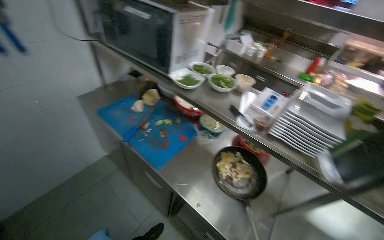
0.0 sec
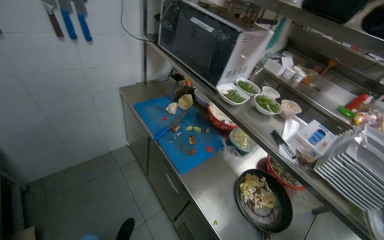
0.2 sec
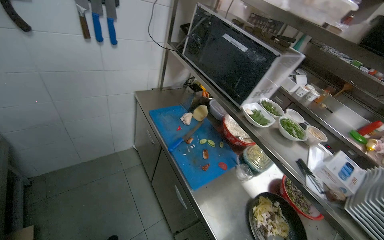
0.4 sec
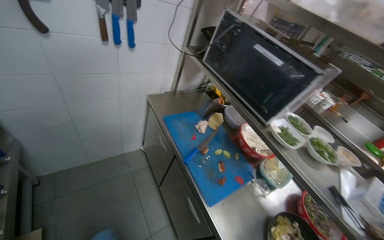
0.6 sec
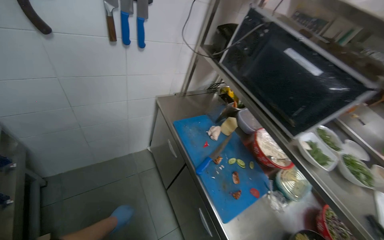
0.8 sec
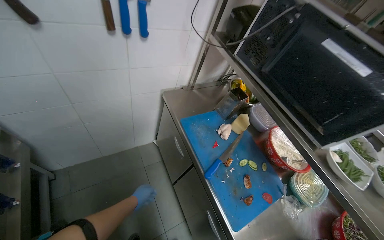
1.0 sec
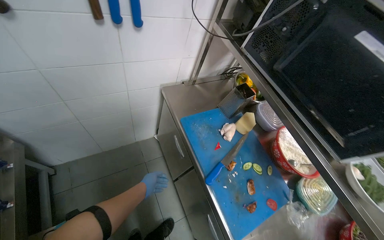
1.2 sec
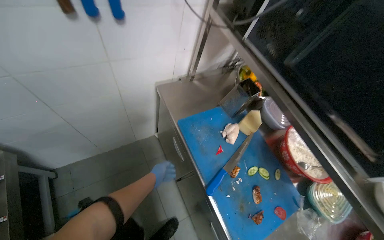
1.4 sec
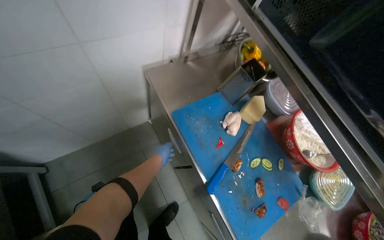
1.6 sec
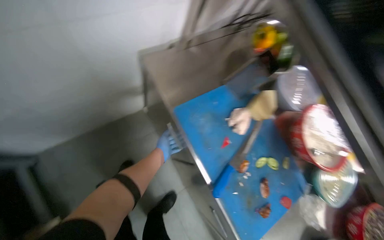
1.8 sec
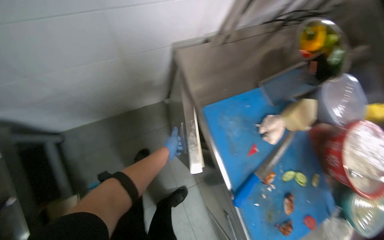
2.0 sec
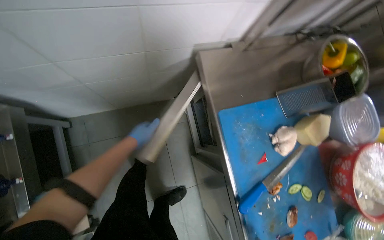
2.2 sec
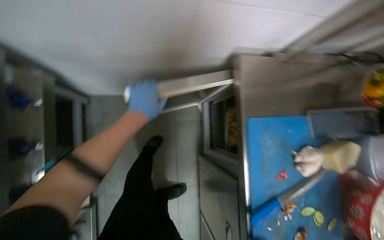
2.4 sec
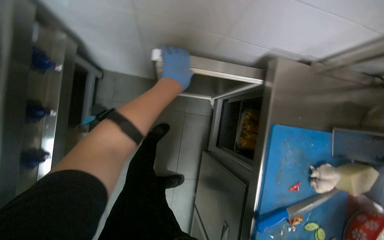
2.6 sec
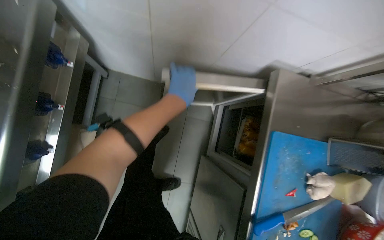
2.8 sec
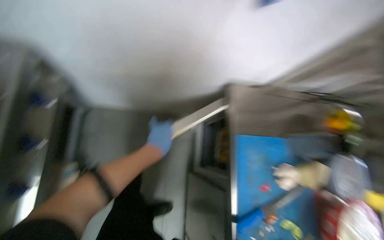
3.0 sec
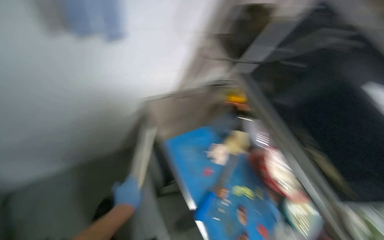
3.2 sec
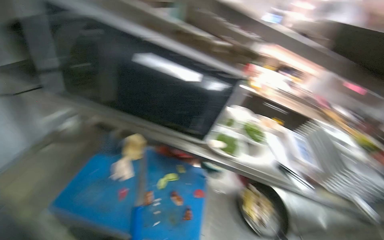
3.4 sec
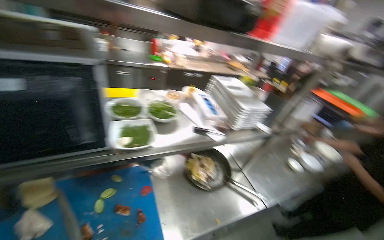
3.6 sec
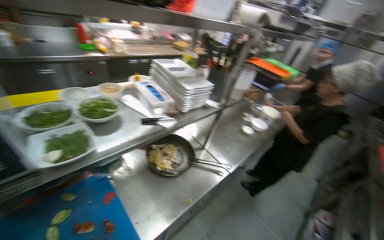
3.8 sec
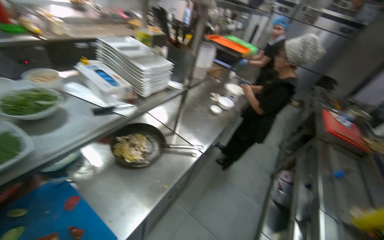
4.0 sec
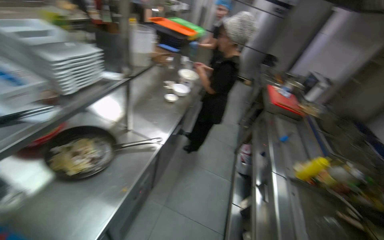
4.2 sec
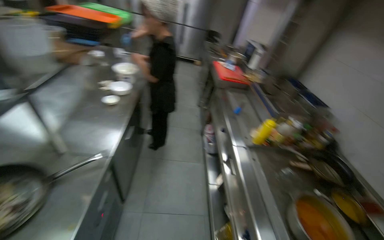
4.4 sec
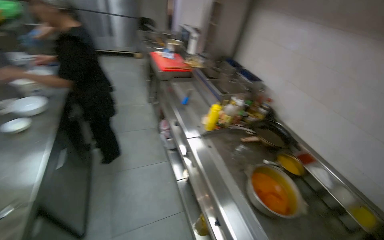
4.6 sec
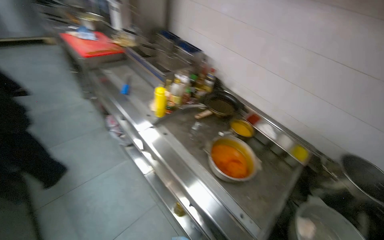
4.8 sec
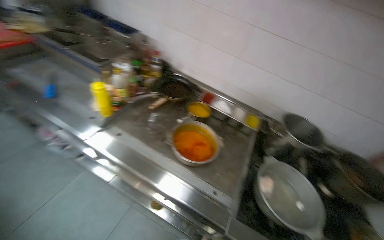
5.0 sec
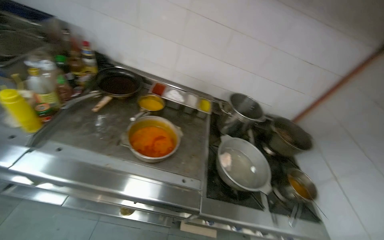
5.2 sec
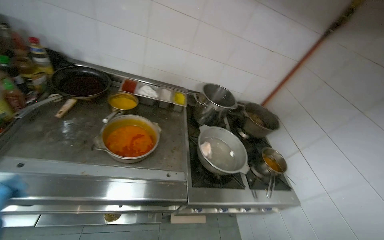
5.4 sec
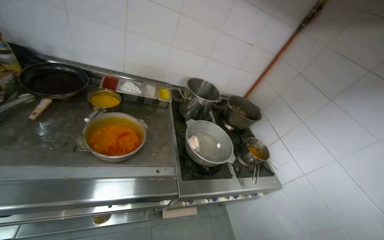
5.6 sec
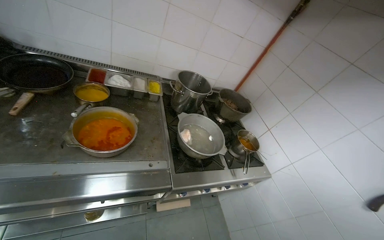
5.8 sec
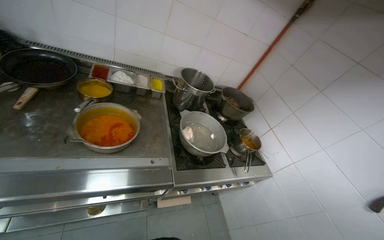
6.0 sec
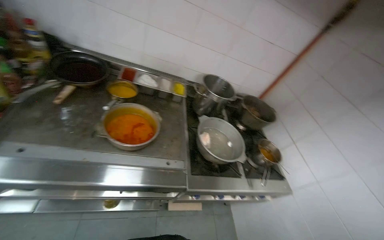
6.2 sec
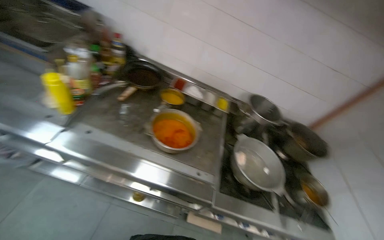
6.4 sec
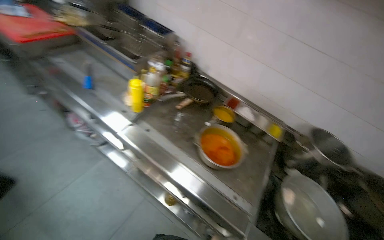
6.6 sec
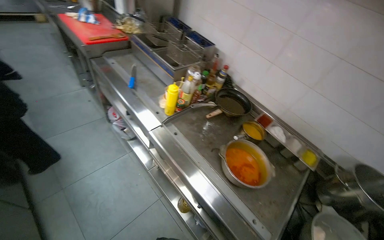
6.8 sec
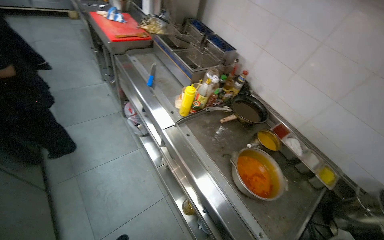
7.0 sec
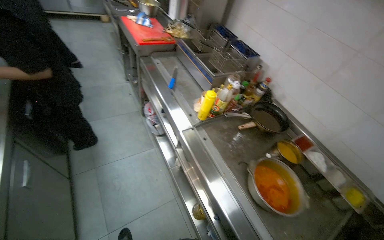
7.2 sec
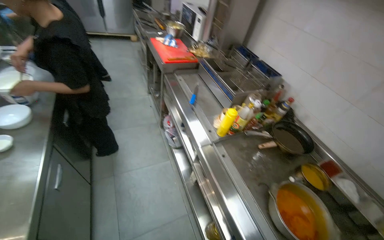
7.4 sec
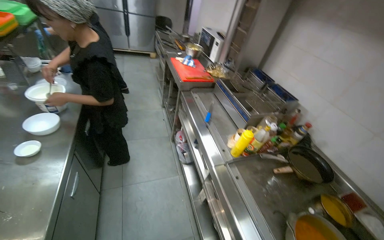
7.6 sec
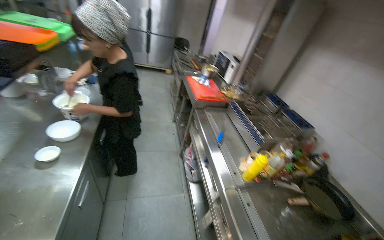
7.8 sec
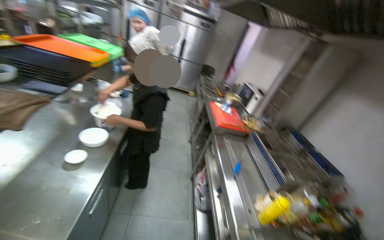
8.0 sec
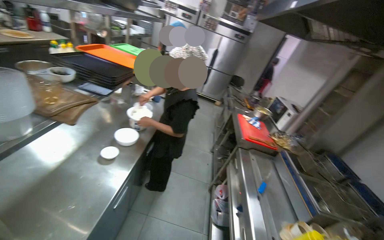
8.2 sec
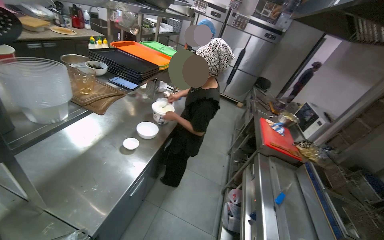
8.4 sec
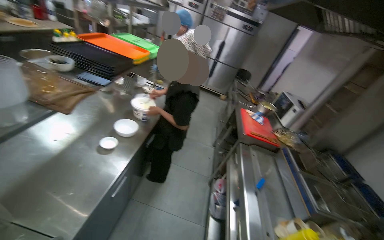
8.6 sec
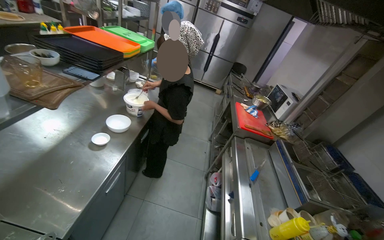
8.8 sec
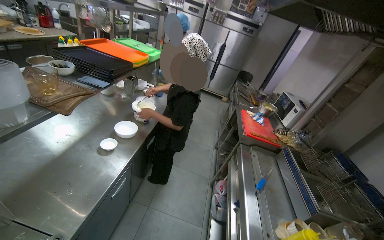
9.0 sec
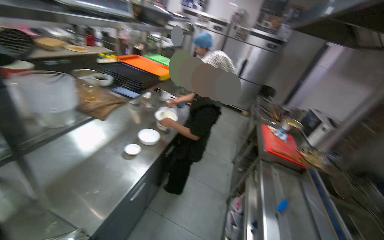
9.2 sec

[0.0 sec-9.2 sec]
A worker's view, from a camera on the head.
Job: preparing food.
The whole recording: Organizing kitchen items. The worker organizes the kitchen items.
0.0 sec to 1.6 sec: The wearer moves approximately 70 cm. The head turns to the left by some 20 degrees. The view tilts approximately 20 degrees downward.
1.6 sec to 3.0 sec: The scene turns about 30 degrees clockwise in the picture. The left hand travels nearer to the camera by about 15 cm, and moves about 20 cm up the picture and comes back.
3.0 sec to 4.6 sec: The wearer moves roughly 70 cm. The head turns to the right by approximately 200 degrees. The wearer looks approximately 25 degrees further downward.
4.6 sec to 6.2 sec: The head turns to the right by roughly 70 degrees. The camera pitches downward, by some 25 degrees.
6.2 sec to 7.6 sec: The wearer's head swings roughly 75 degrees to the left. The view tilts about 25 degrees upward.
7.6 sec to 9.2 sec: The head turns to the left by roughly 35 degrees. The view tips upward by some 20 degrees.

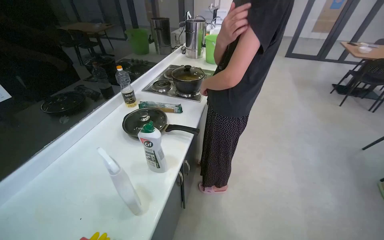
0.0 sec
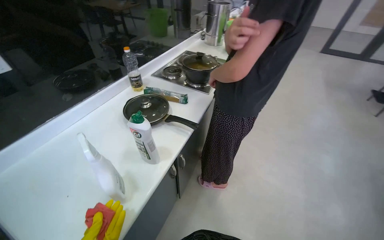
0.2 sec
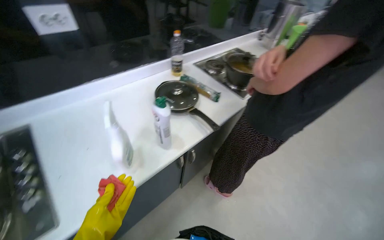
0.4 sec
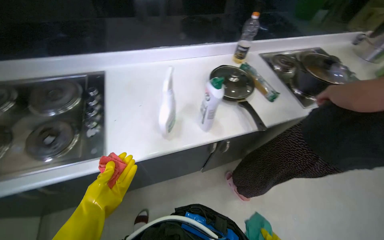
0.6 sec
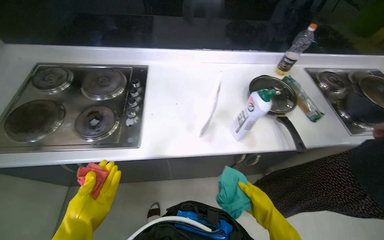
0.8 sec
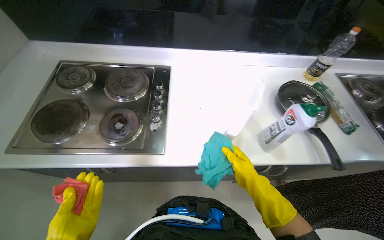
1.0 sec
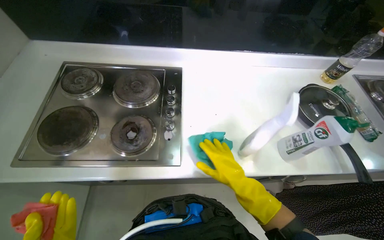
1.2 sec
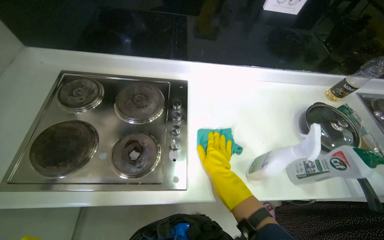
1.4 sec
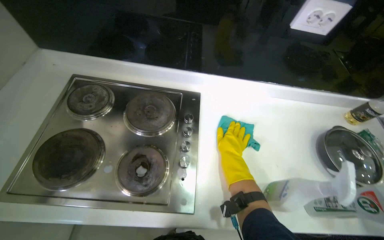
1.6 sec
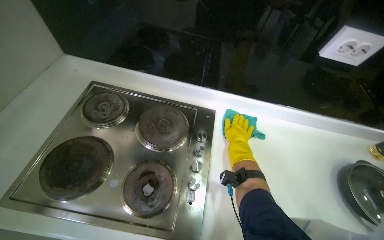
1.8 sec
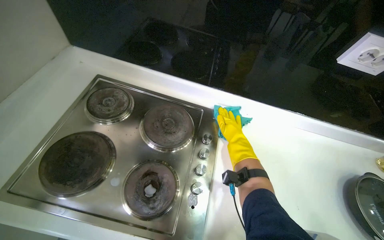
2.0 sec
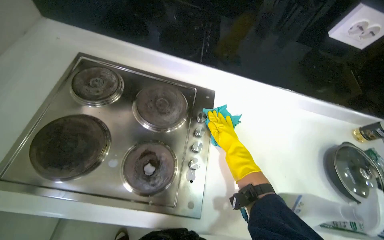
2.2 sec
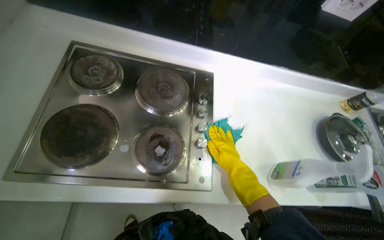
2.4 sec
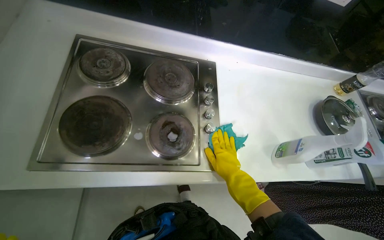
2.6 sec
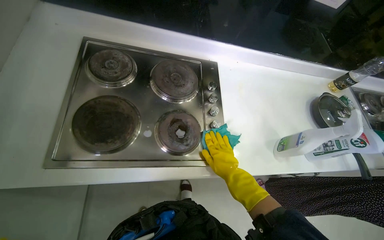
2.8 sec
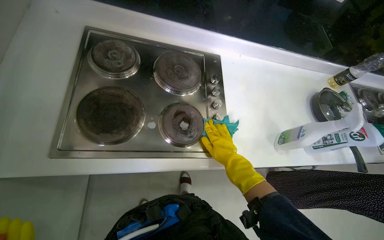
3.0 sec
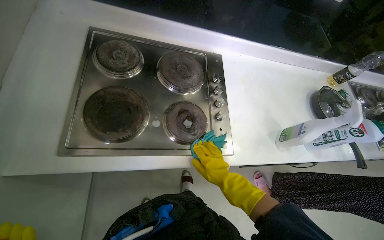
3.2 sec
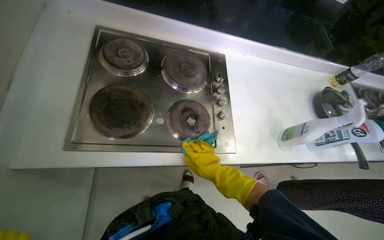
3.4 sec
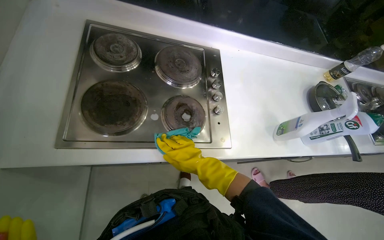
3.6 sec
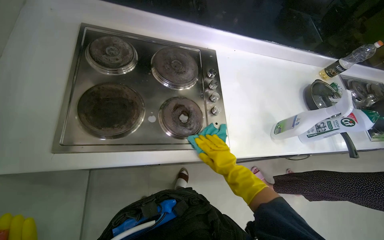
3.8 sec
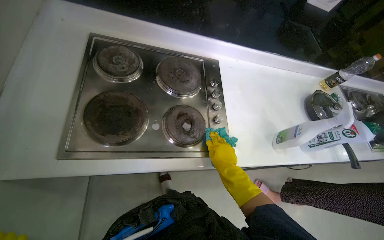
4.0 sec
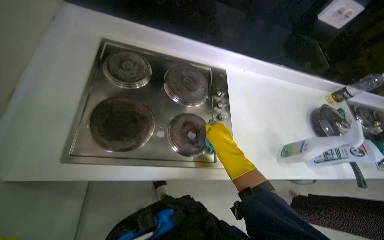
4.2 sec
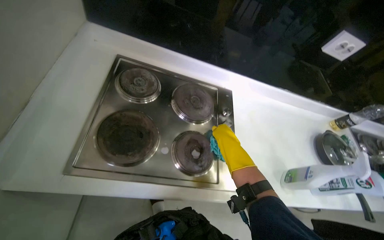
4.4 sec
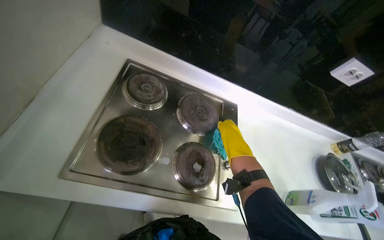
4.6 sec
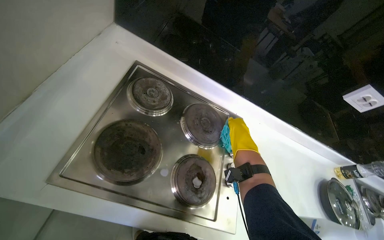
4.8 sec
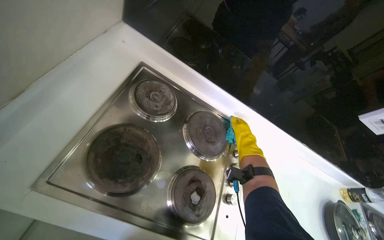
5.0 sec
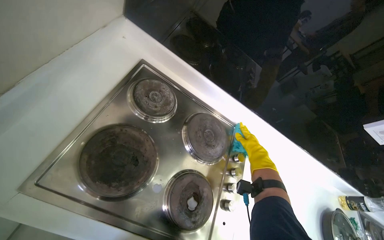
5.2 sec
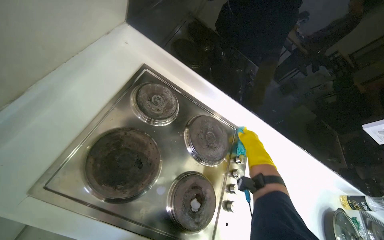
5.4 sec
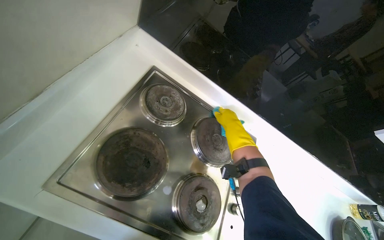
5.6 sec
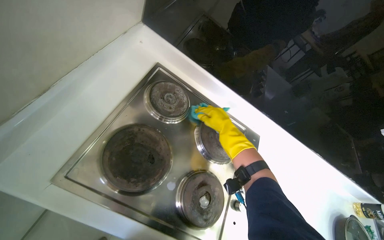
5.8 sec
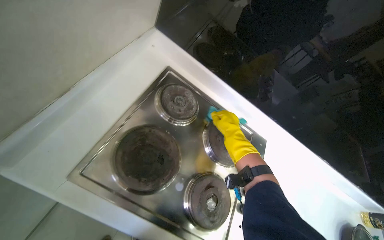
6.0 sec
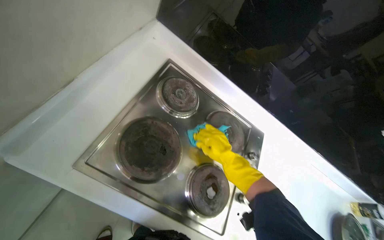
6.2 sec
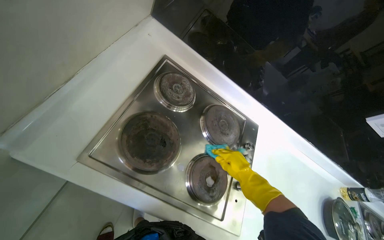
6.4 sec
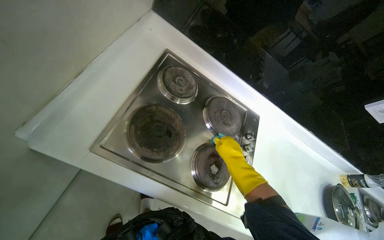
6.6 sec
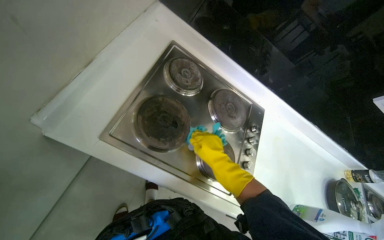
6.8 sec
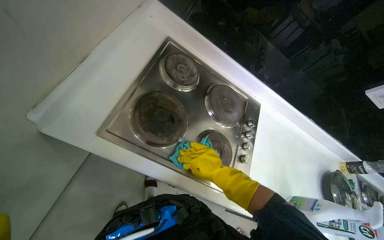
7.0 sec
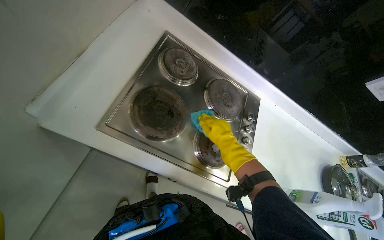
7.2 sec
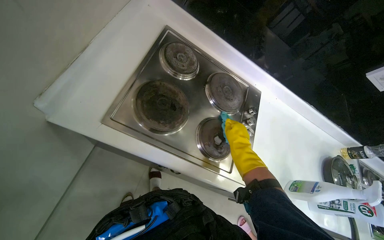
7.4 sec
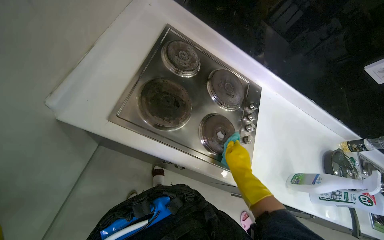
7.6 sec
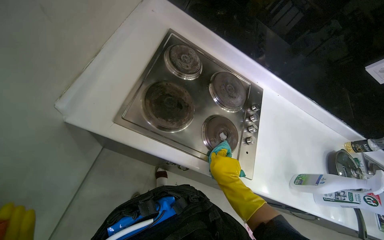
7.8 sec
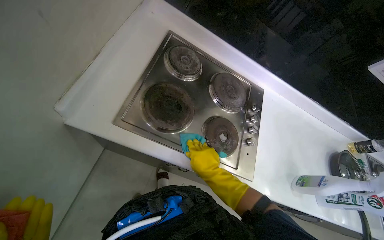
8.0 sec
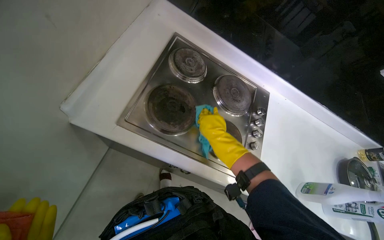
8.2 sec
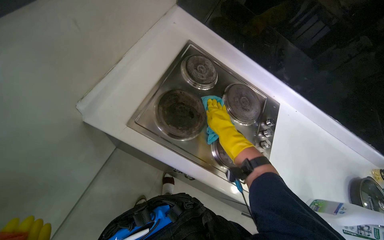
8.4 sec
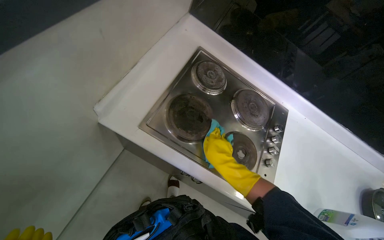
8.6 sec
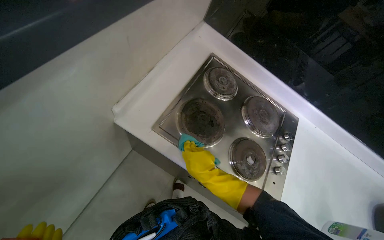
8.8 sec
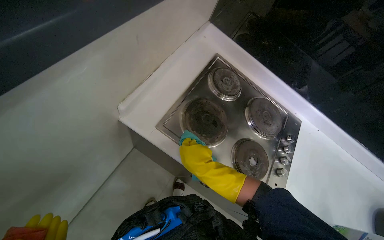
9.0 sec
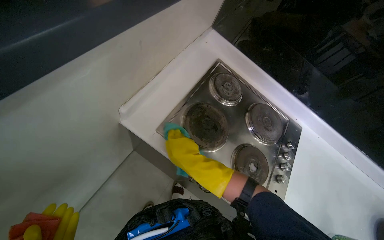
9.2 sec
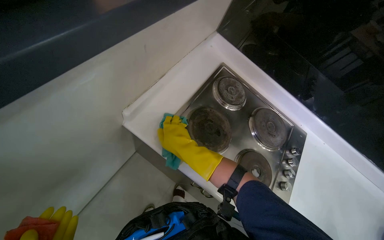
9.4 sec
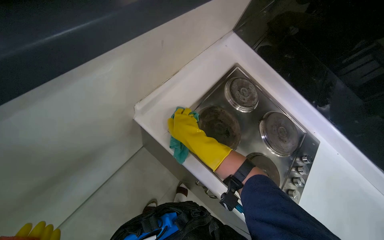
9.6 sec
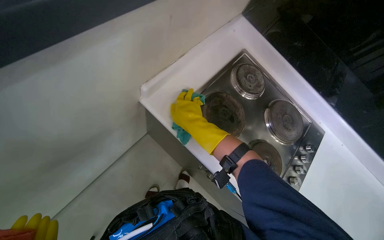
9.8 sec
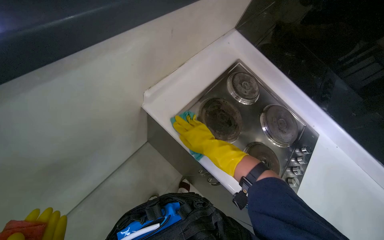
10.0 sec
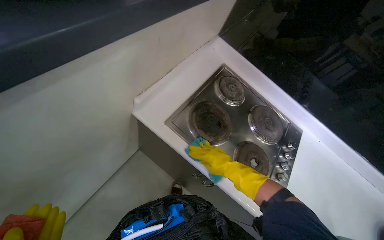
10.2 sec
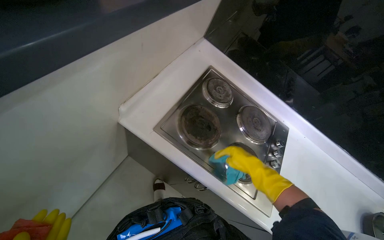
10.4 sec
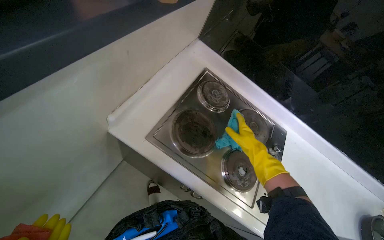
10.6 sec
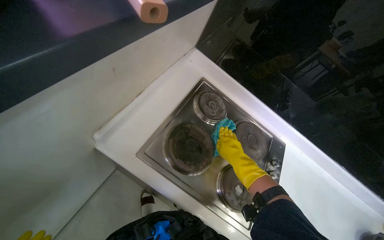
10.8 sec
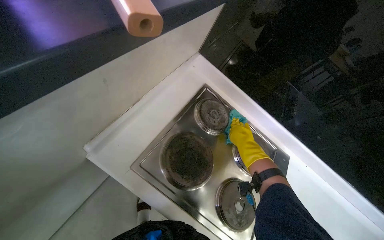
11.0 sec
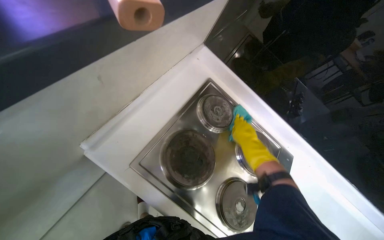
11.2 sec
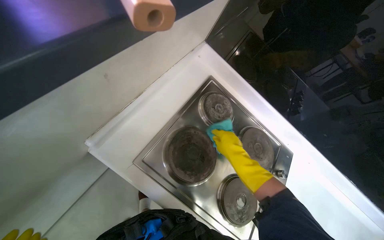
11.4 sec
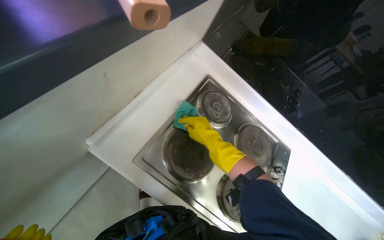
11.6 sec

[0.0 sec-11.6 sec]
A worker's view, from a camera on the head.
Job: cleaning kitchen.
The whole recording: Wiping kitchen stovetop. The worker wipes the kitchen stovetop with a blue cloth and a red sponge.
0.0 sec to 1.4 sec: The wearer's head swings roughly 70 degrees to the left. The wearer looks approximately 15 degrees further downward.
1.4 sec to 2.8 sec: The right hand travels up the picture and back again, some 30 cm each way.
2.8 sec to 4.4 sec: The right hand shifts some 20 cm up the picture.
4.4 sec to 5.8 sec: The right hand reaches roughly 10 cm to the right, then returns.
5.8 sec to 7.2 sec: The right hand moves down the picture, approximately 20 cm.
7.2 sec to 8.8 sec: The right hand goes up and down the picture, roughly 20 cm each way, reversing 2 times.
8.8 sec to 10.2 sec: The right hand reaches roughly 20 cm up the picture, then returns.
10.2 sec to 11.6 sec: The right hand shifts approximately 20 cm up the picture.
